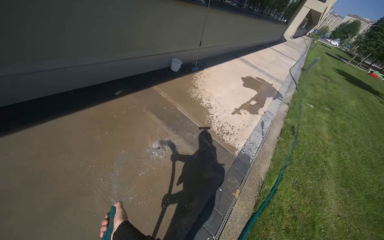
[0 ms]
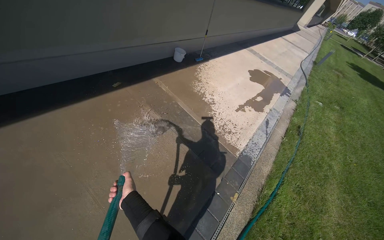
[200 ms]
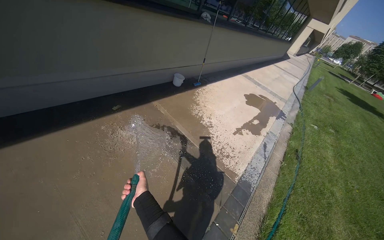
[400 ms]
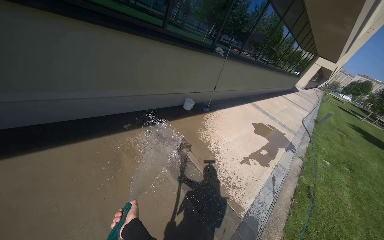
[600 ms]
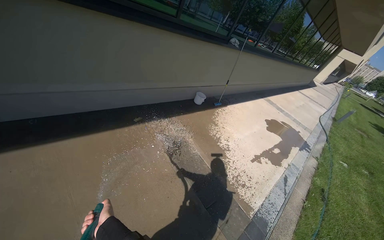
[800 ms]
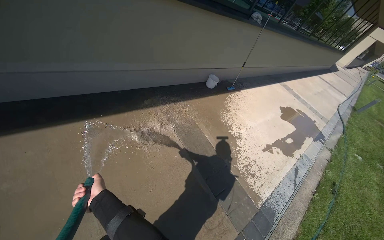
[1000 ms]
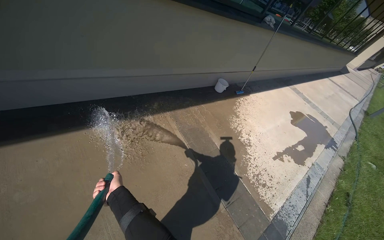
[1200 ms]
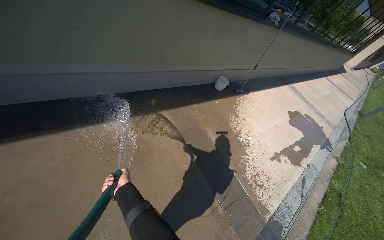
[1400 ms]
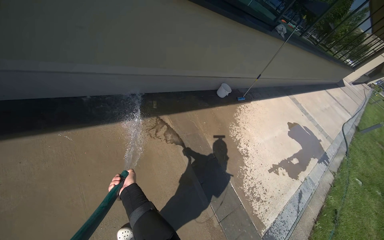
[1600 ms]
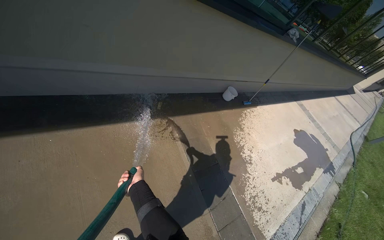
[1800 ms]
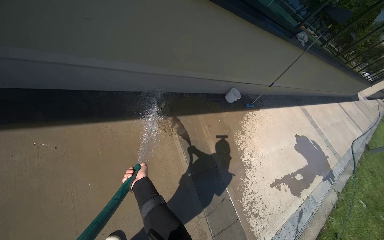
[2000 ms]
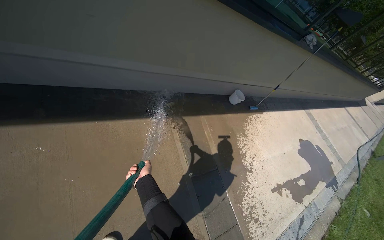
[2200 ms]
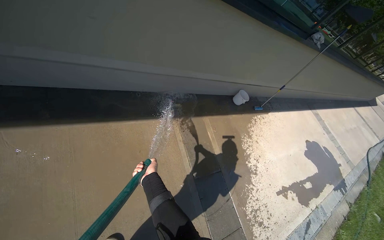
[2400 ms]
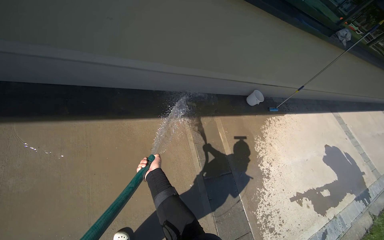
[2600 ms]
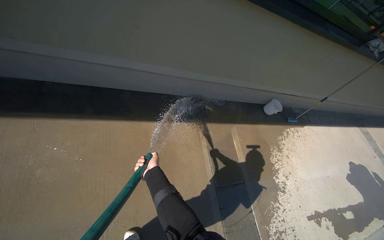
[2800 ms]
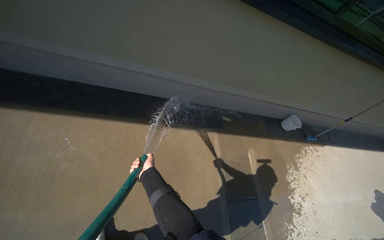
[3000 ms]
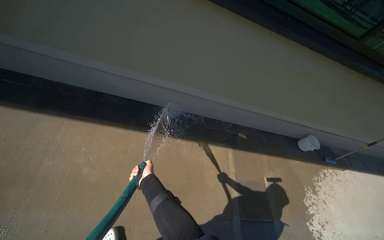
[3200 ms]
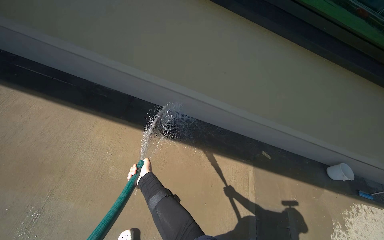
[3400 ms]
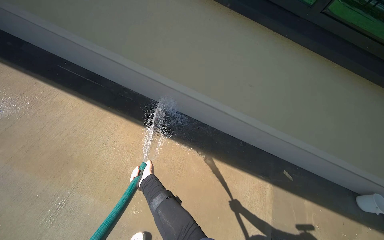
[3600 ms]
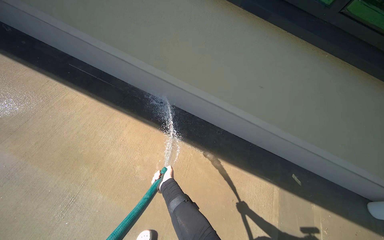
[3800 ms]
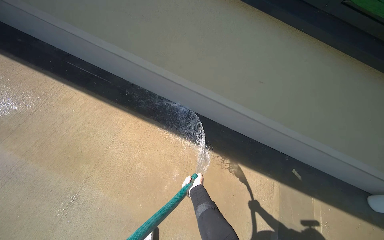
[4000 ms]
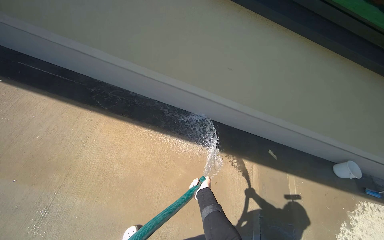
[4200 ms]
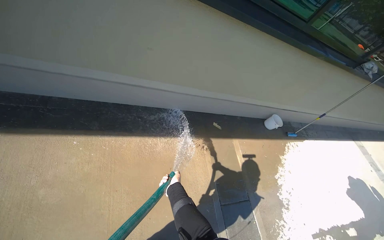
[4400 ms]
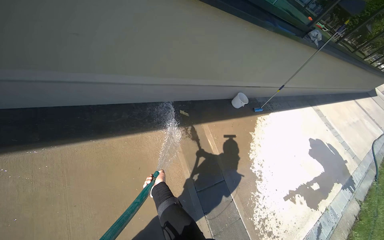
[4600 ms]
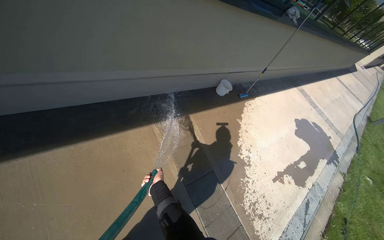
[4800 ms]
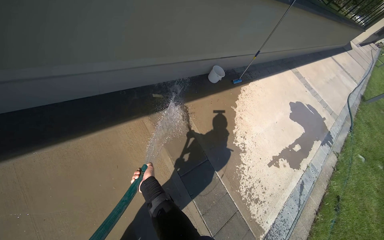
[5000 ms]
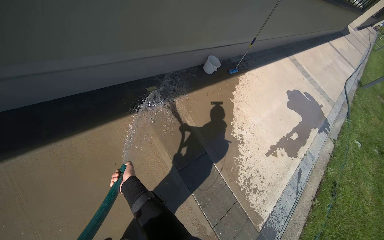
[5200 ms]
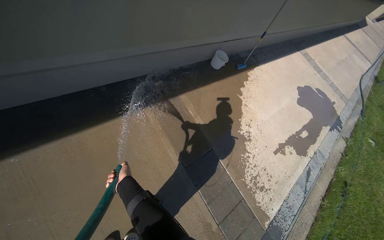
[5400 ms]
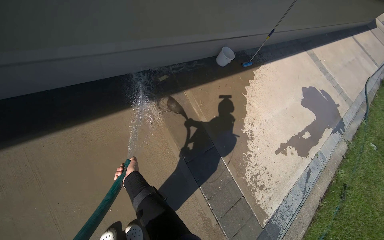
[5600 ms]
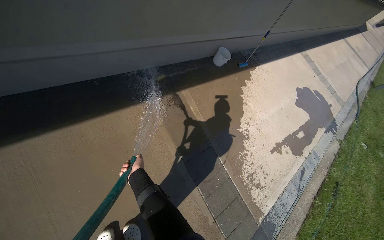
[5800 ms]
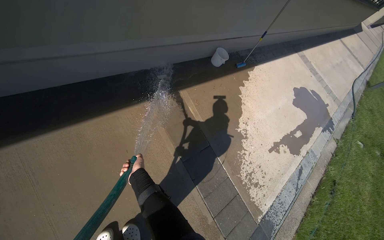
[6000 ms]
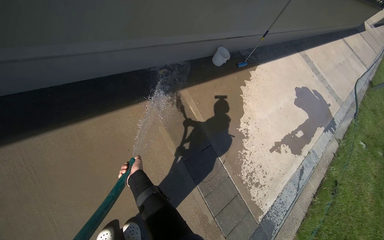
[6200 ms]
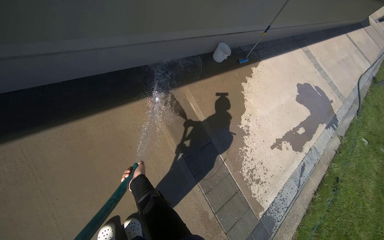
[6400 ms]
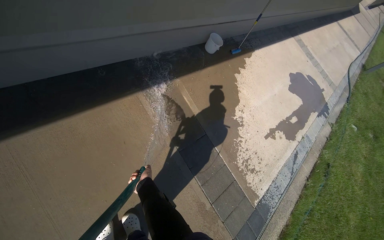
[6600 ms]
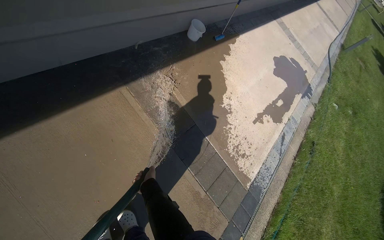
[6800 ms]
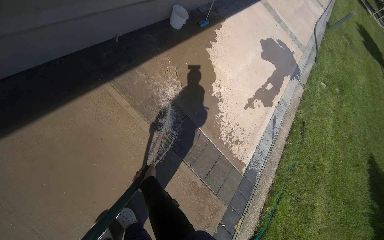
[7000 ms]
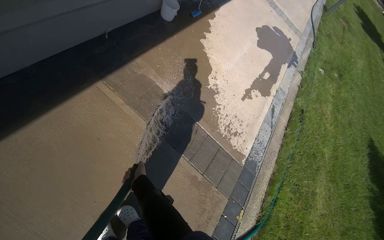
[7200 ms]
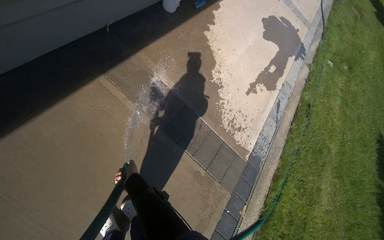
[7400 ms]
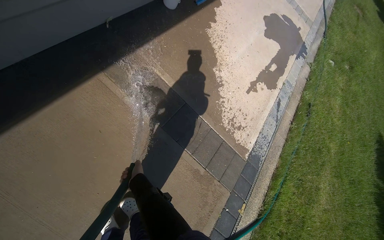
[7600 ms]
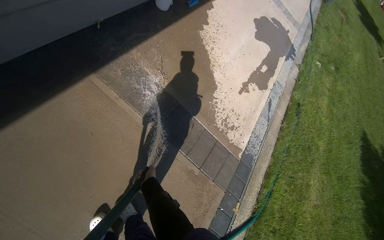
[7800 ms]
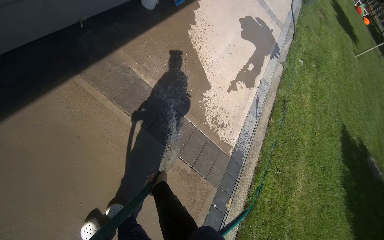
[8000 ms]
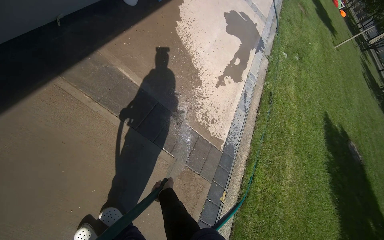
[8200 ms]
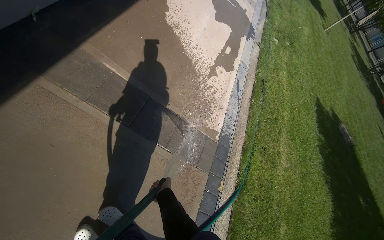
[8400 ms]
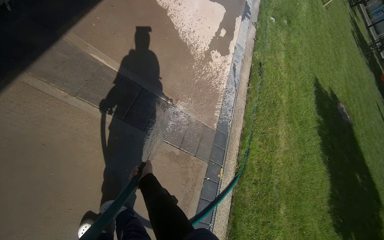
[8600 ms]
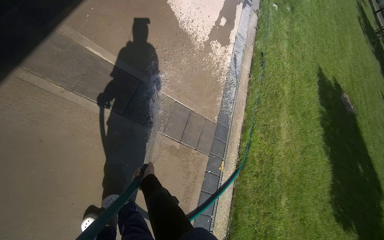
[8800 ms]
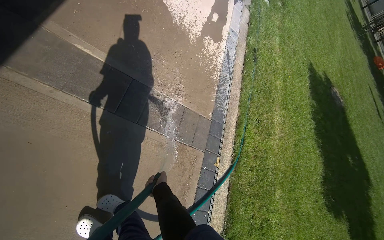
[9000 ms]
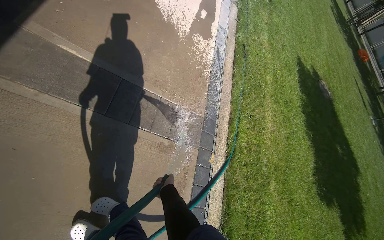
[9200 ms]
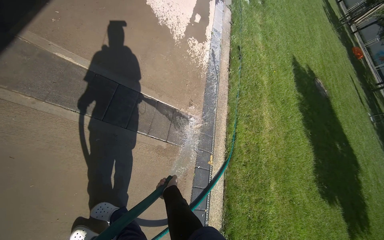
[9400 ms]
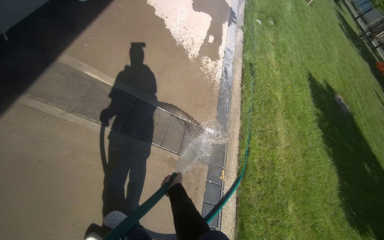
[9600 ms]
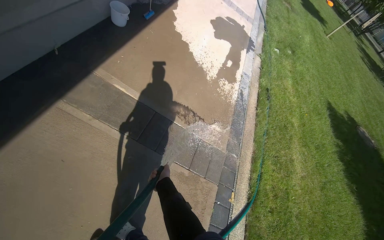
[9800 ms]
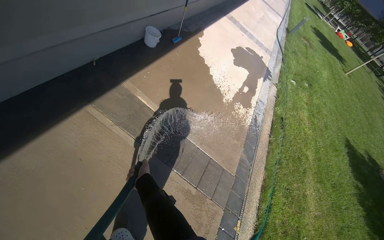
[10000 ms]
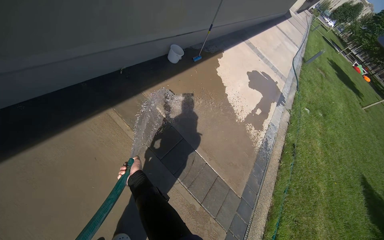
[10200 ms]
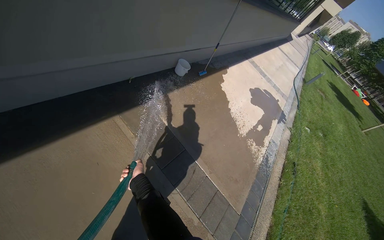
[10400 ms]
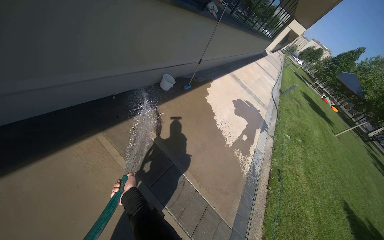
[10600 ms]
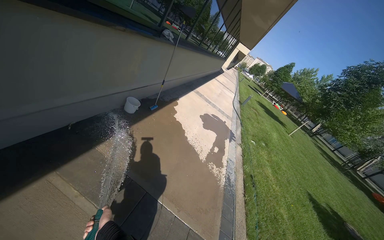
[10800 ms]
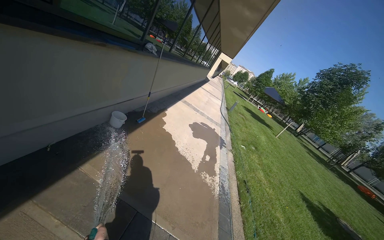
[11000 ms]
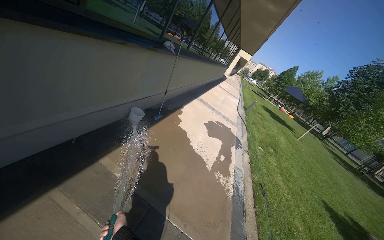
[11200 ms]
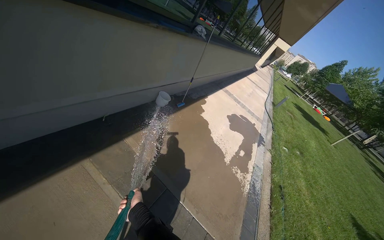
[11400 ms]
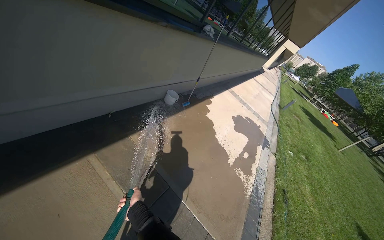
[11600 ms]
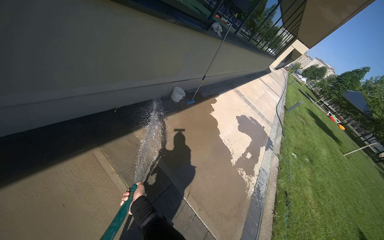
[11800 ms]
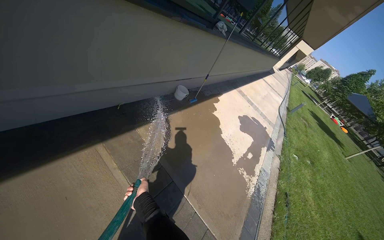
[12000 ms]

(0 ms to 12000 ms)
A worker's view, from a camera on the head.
Job: sweeping floor.
The whole recording: Rinsing concrete ground. The worker rinses the concrete ground next to the building with a water hose.
0 ms - 1600 ms: The camera is carried about 60 cm.
1600 ms - 3000 ms: The wearer looks roughly 25 degrees further to the left. The left hand shifts approximately 15 cm up the picture.
4400 ms - 6000 ms: The head rotates some 20 degrees to the right. The view tilts about 20 degrees downward.
6000 ms - 7600 ms: The view tips downward by some 15 degrees.
7600 ms - 9000 ms: The head turns to the right by some 20 degrees. The left hand shifts some 25 cm to the right and down the picture.
9000 ms - 10400 ms: The head turns to the left by about 25 degrees. The wearer looks roughly 30 degrees further upward.

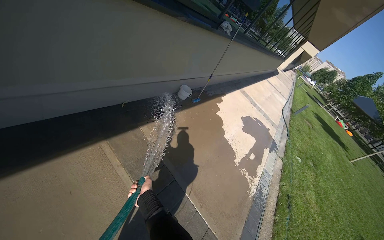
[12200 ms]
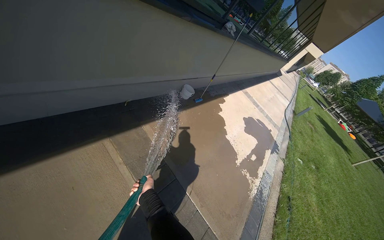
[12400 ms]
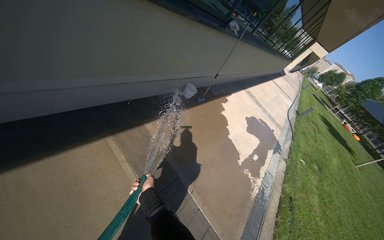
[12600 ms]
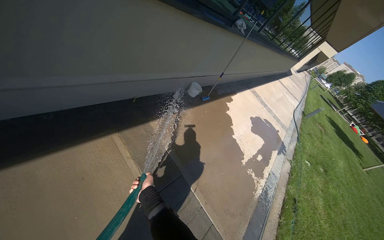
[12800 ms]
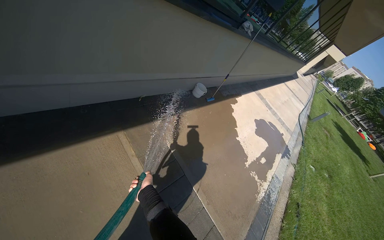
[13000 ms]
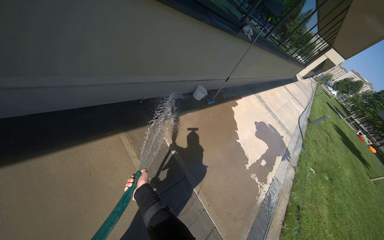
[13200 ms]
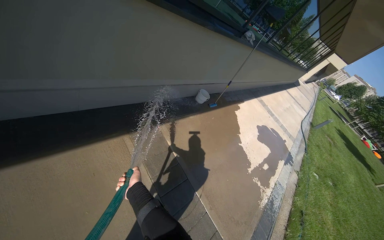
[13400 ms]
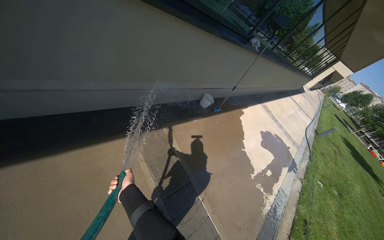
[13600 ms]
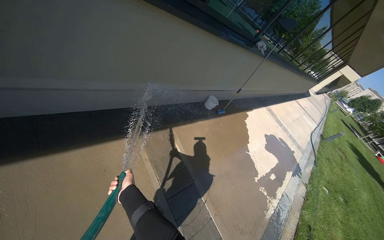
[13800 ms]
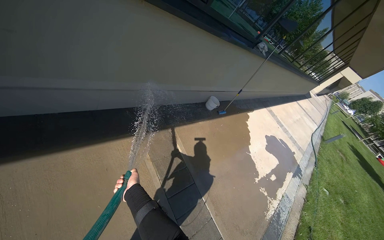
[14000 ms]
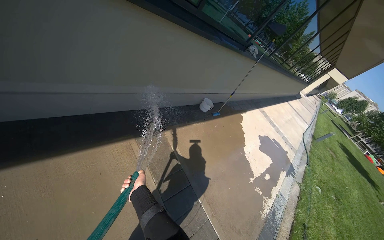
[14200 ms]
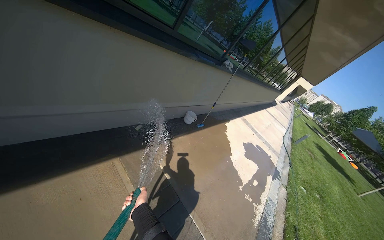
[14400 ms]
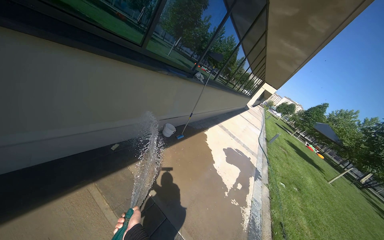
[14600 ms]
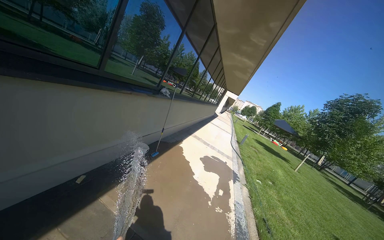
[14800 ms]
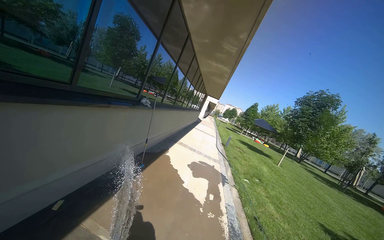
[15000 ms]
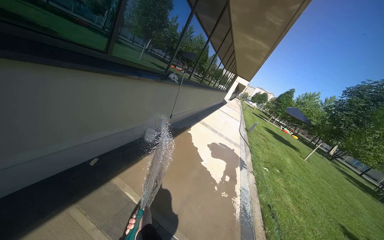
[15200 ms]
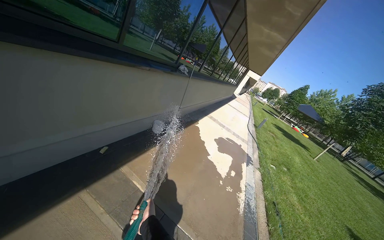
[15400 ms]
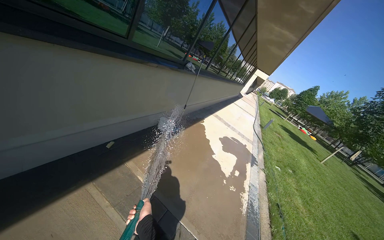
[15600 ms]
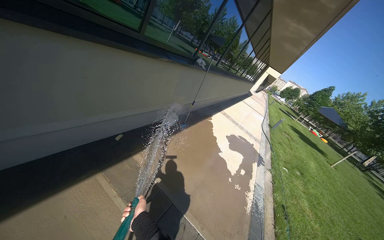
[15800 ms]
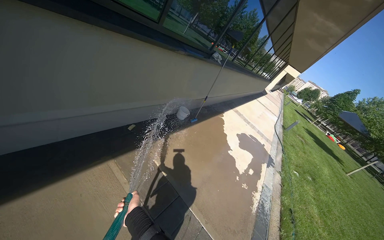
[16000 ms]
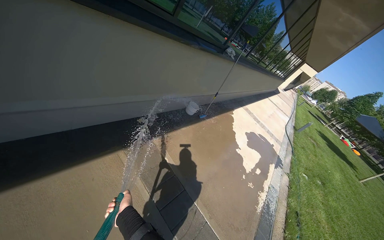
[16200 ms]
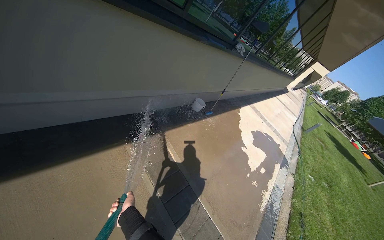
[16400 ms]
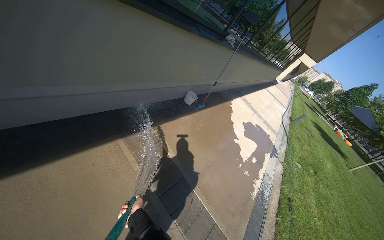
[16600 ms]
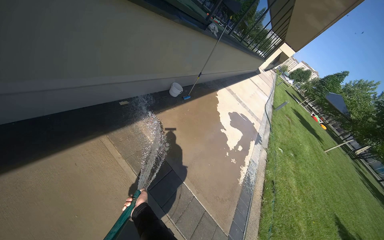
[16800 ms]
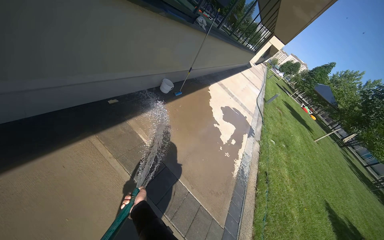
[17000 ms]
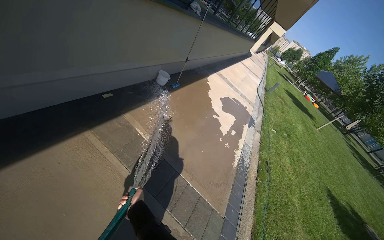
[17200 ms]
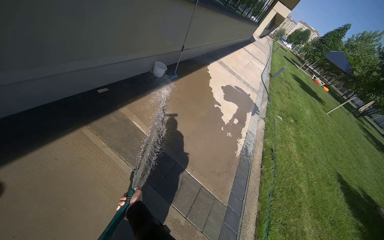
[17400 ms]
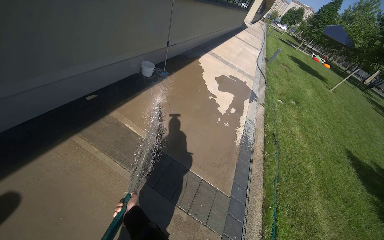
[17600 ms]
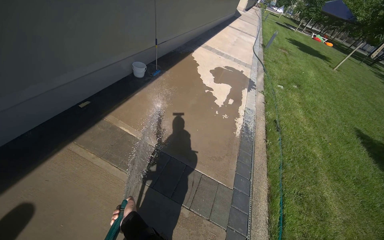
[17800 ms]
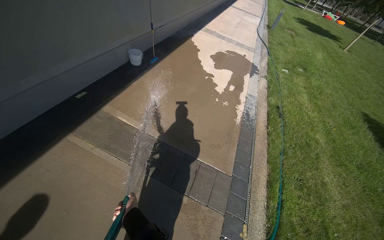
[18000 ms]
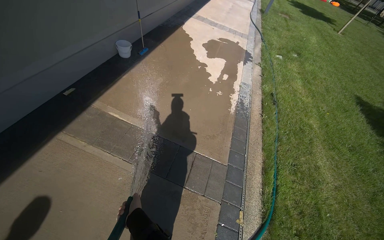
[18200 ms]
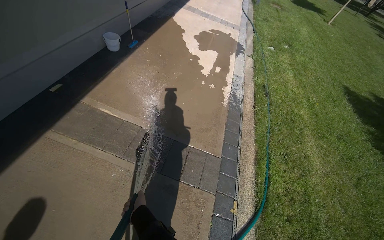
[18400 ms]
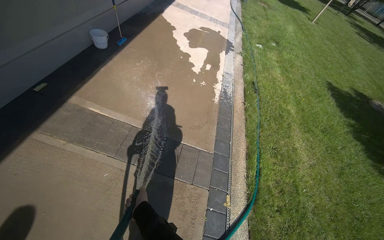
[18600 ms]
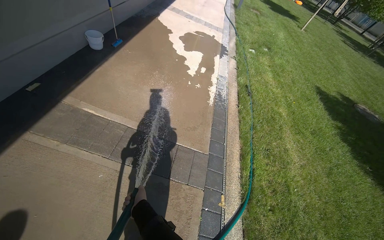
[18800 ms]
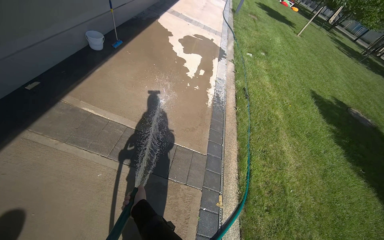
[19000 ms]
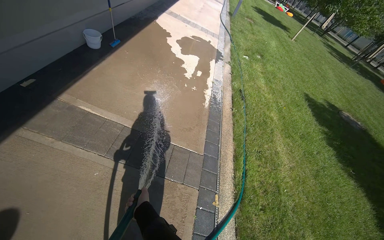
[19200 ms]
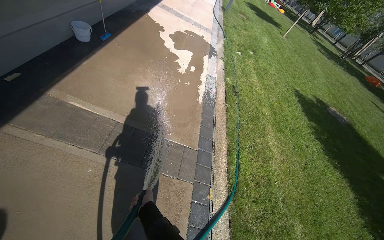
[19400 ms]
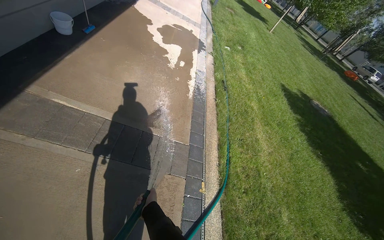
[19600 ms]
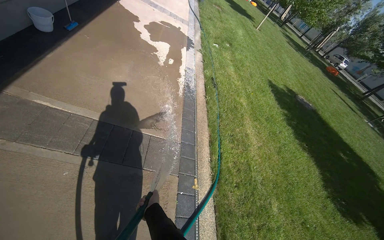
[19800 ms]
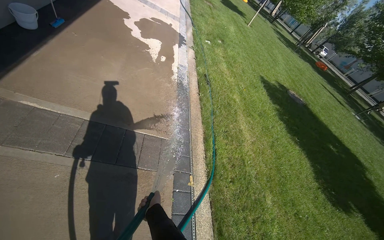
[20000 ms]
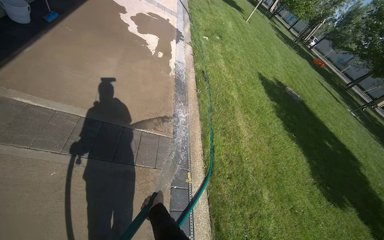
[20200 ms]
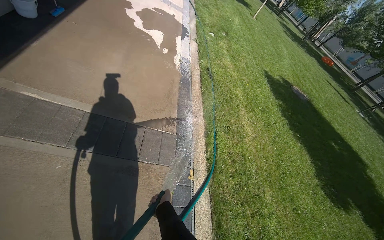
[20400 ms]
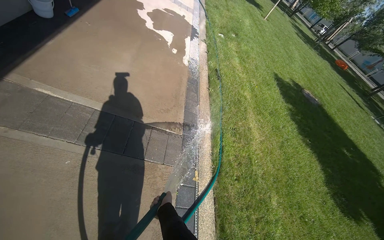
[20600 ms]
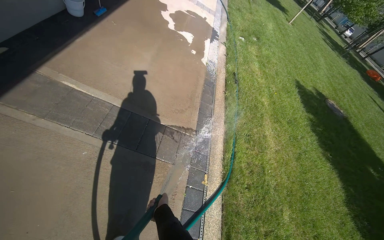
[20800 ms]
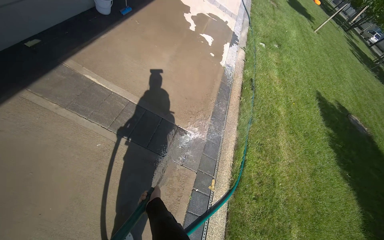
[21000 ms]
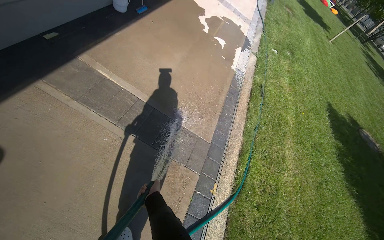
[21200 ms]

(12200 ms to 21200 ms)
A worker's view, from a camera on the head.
Job: sweeping floor.
The whole recording: Rinsing concrete ground. The worker rinses the concrete ground next to the building with a water hose.
12200 ms - 13800 ms: The left hand heads to the left, covering roughly 20 cm.
13800 ms - 15200 ms: The head rotates approximately 30 degrees to the right.
15200 ms - 16600 ms: The head turns to the left by about 20 degrees. The view tilts approximately 10 degrees downward.
16600 ms - 18200 ms: The camera is carried roughly 60 cm. The wearer looks approximately 20 degrees further downward. The scene rotates counterclockwise by some 30 degrees.
18200 ms - 19800 ms: The view pans to the right by about 20 degrees. The left hand heads to the right, covering approximately 20 cm.
19800 ms - 21200 ms: The wearer's head swings approximately 20 degrees to the left.
